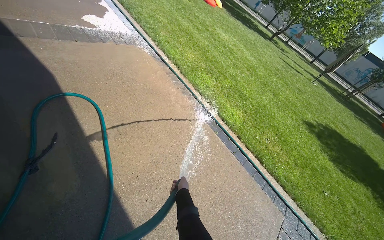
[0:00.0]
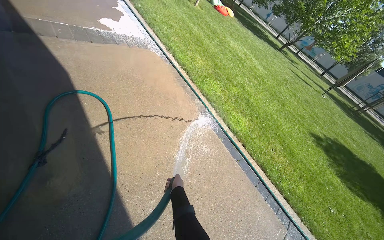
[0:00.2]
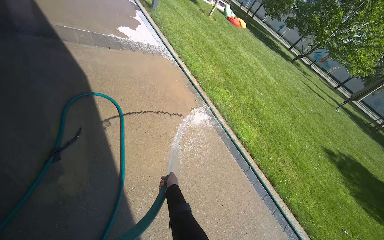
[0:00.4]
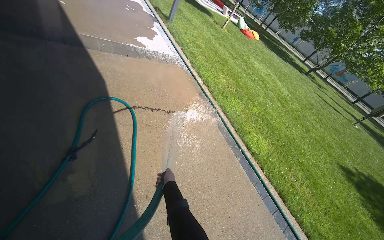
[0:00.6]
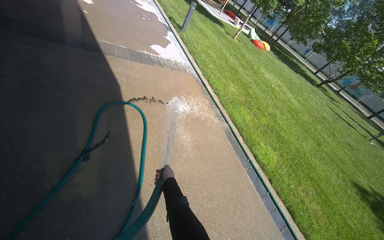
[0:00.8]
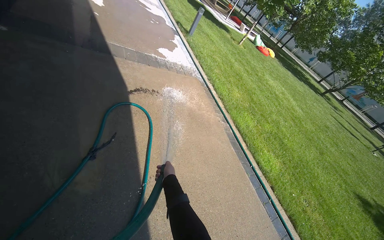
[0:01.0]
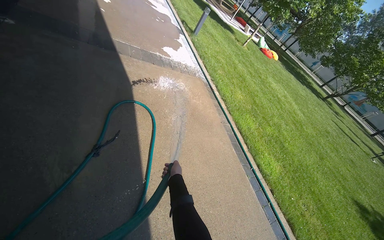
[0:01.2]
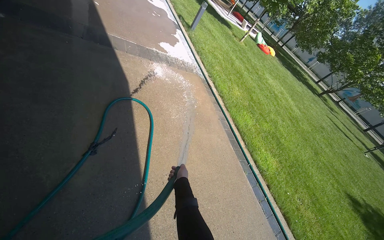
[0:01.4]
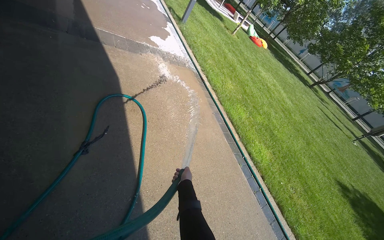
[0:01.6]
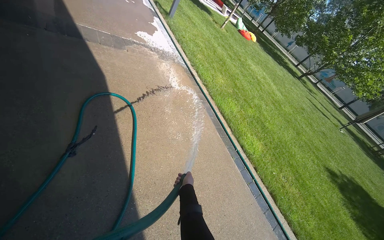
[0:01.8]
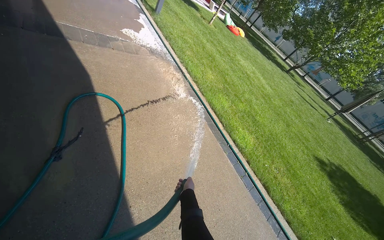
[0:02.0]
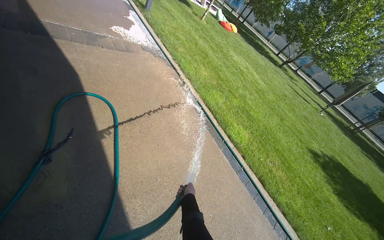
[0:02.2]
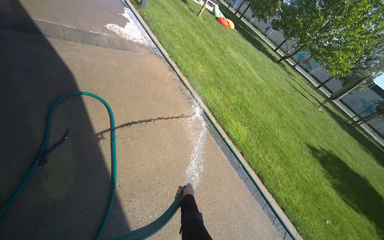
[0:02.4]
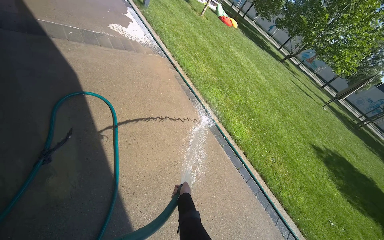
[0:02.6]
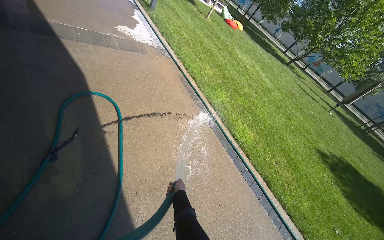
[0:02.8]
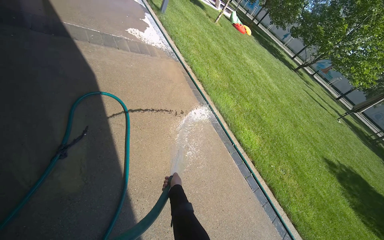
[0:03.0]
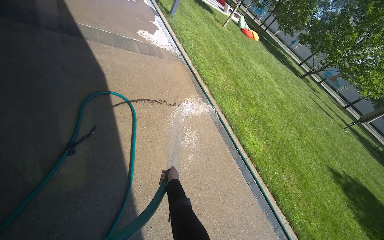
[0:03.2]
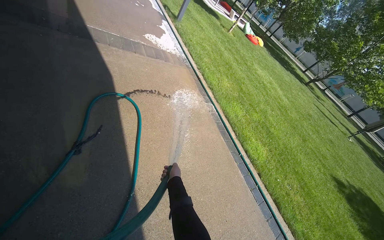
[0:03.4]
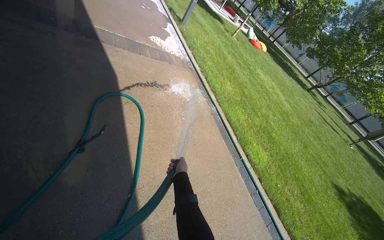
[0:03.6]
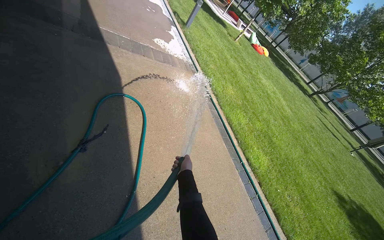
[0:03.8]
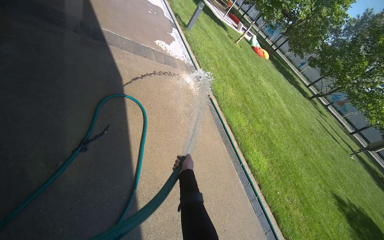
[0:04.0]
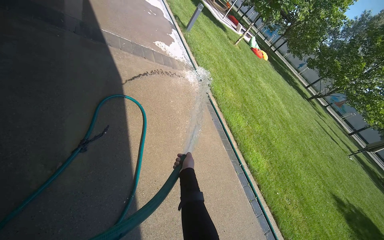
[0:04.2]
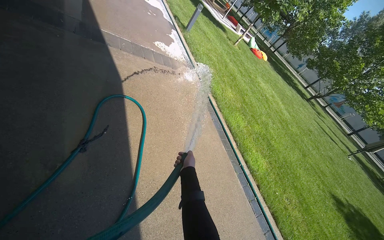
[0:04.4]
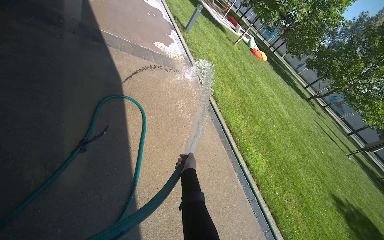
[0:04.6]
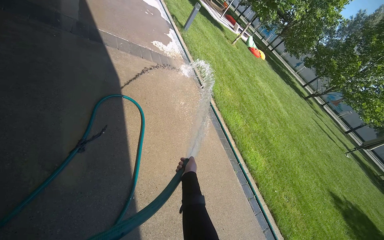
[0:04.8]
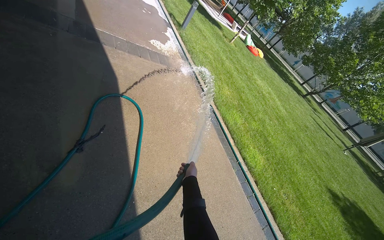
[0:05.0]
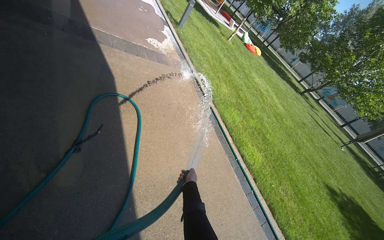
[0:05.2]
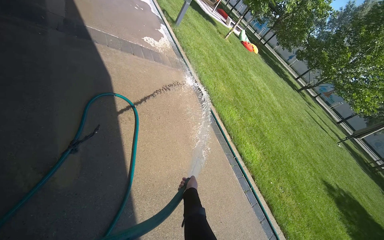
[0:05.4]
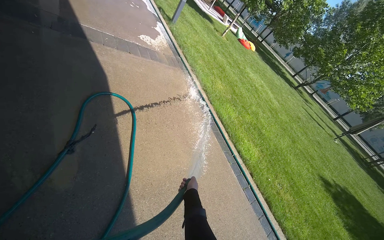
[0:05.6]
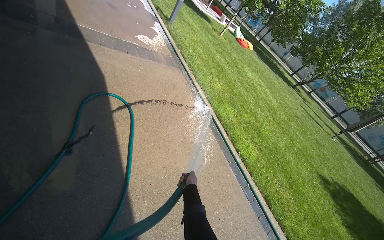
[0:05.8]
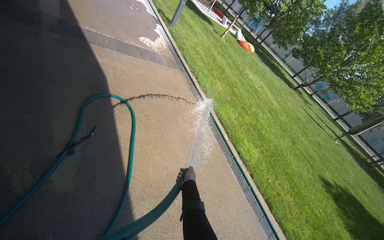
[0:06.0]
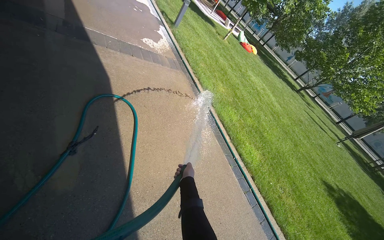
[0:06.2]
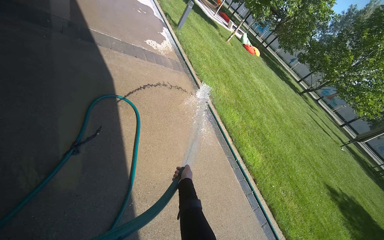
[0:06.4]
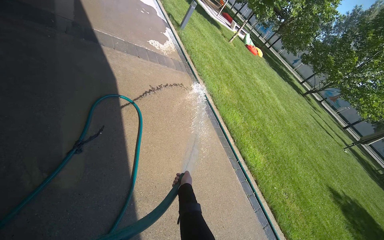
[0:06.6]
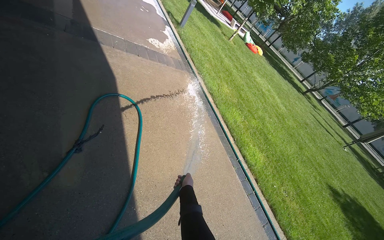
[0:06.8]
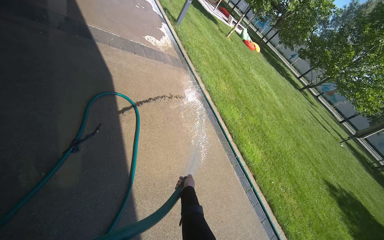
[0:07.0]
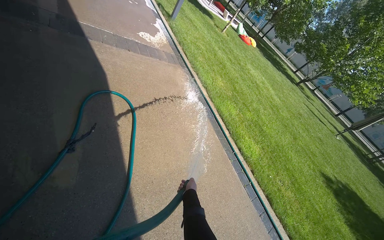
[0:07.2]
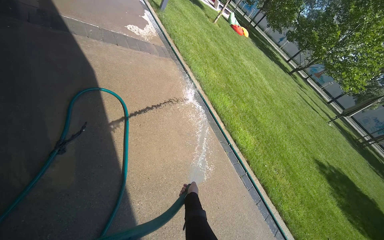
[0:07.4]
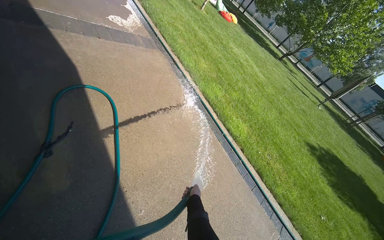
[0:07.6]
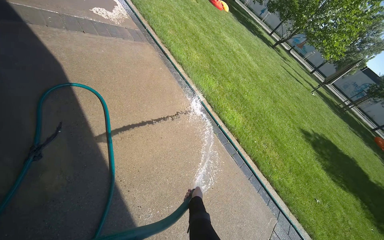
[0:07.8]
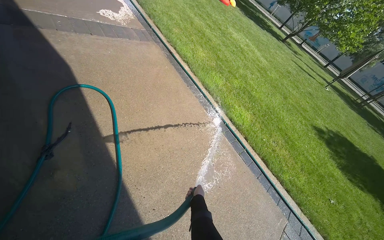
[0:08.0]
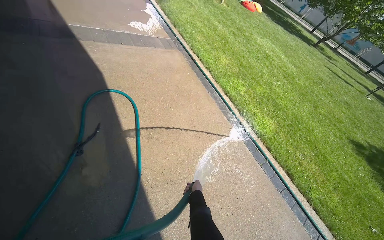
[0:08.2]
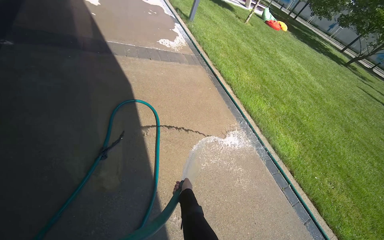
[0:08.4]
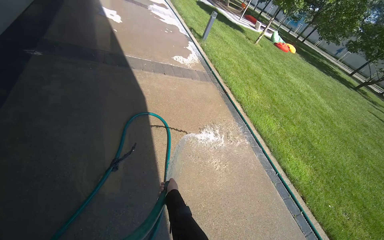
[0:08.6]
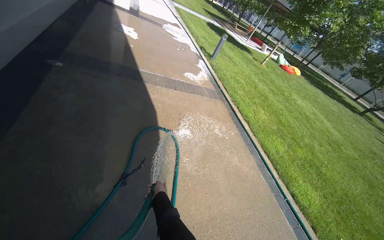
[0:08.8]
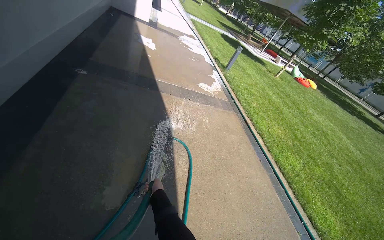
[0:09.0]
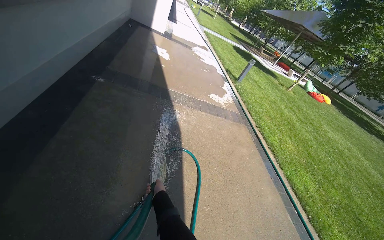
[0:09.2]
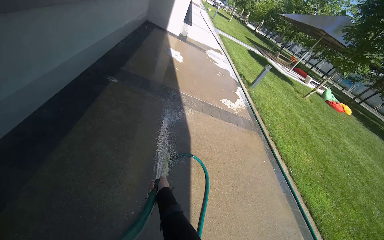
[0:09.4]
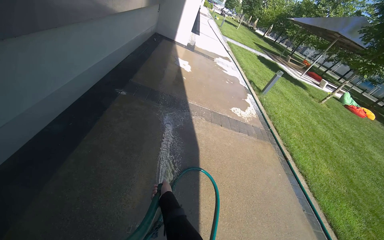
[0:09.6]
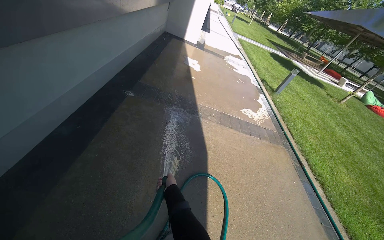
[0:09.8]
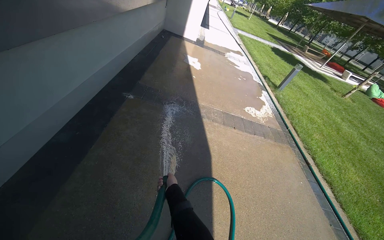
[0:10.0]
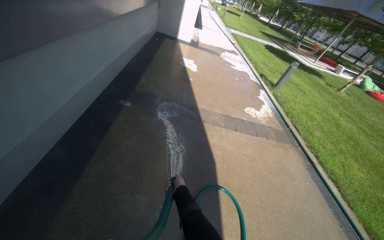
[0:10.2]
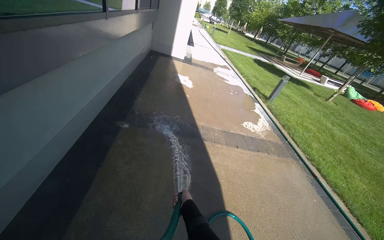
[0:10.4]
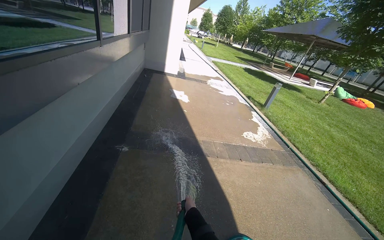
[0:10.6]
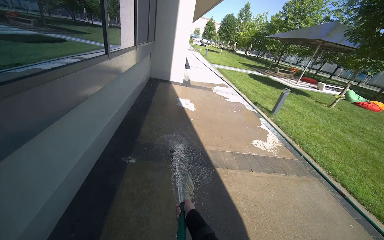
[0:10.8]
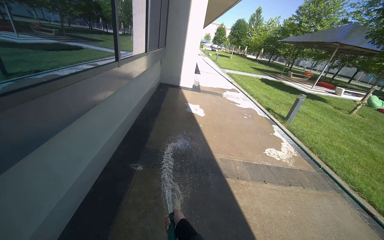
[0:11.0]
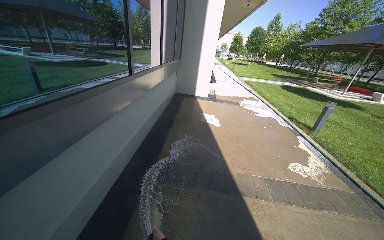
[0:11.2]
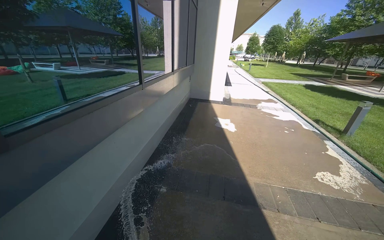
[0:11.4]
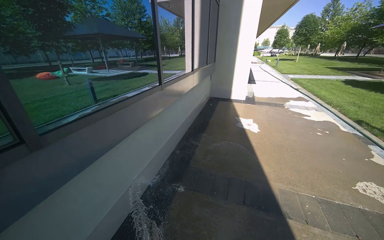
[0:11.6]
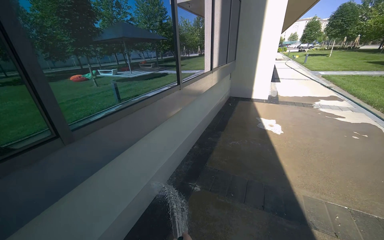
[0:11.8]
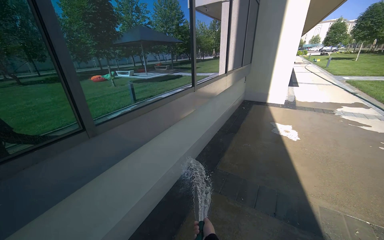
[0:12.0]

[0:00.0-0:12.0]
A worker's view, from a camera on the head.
Job: sweeping floor.
The whole recording: Rinsing concrete ground. The worker rinses the concrete ground with a hose.
0:03.0 to 0:04.4: The right hand heads up the picture, covering roughly 15 cm.
0:04.4 to 0:06.0: The right hand is displaced down the picture by about 10 cm.
0:06.0 to 0:07.6: The right hand travels down the picture by about 15 cm.
0:07.6 to 0:09.0: The wearer's head swings about 25 degrees to the left. The view tilts roughly 15 degrees upward. The right hand moves to the left, some 60 cm.
0:09.0 to 0:10.4: The camera is carried some 70 cm.
0:10.4 to 0:12.0: The view swings about 35 degrees to the left. The wearer looks roughly 15 degrees further upward.

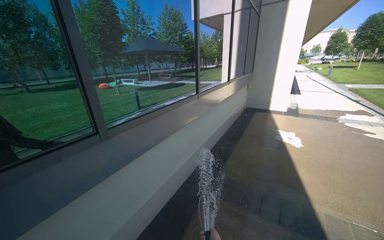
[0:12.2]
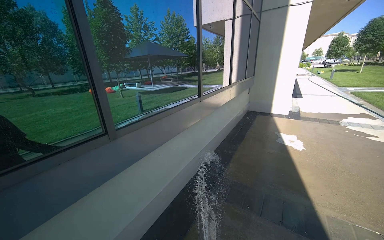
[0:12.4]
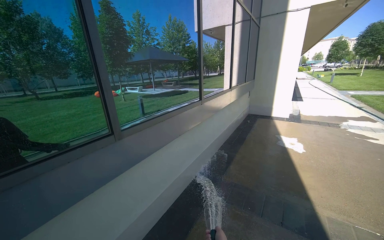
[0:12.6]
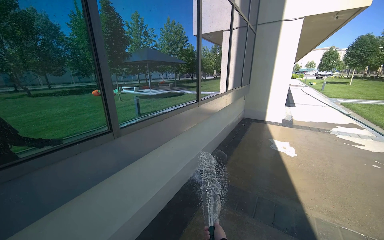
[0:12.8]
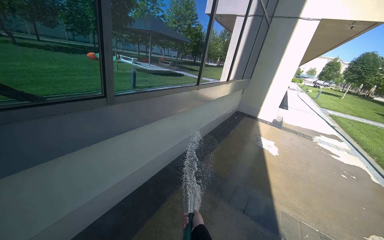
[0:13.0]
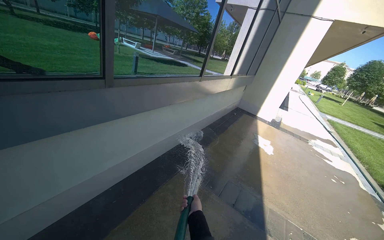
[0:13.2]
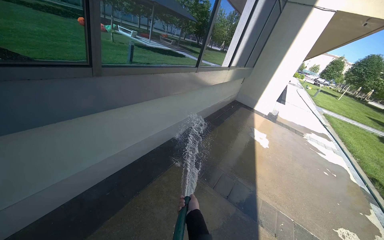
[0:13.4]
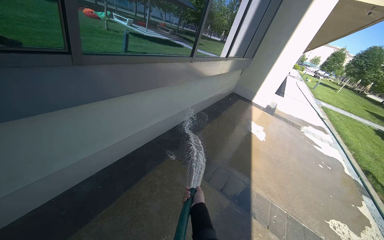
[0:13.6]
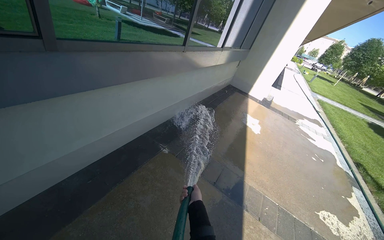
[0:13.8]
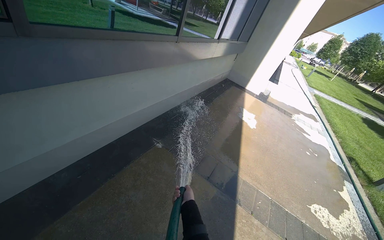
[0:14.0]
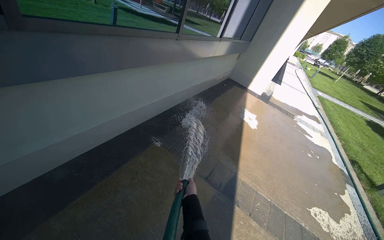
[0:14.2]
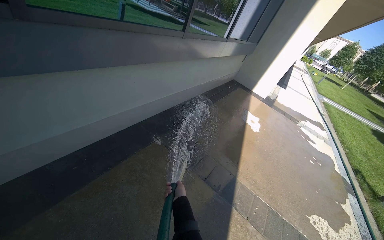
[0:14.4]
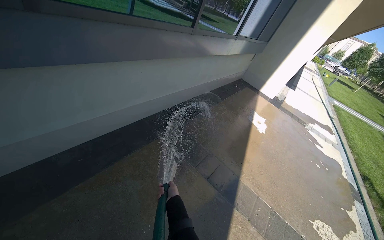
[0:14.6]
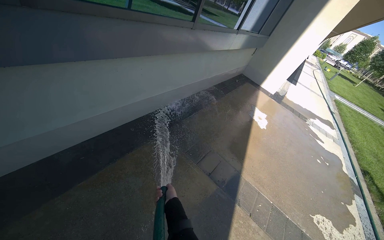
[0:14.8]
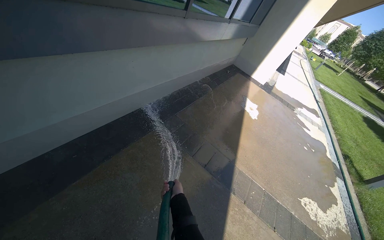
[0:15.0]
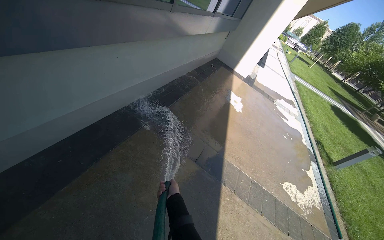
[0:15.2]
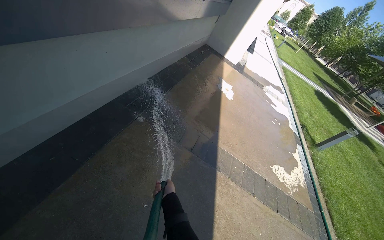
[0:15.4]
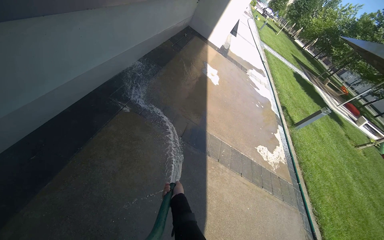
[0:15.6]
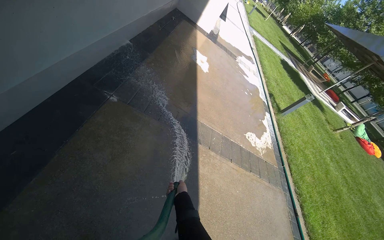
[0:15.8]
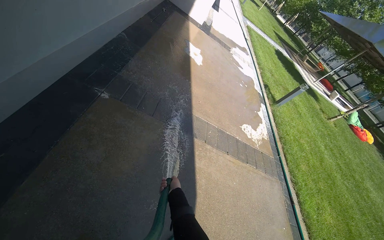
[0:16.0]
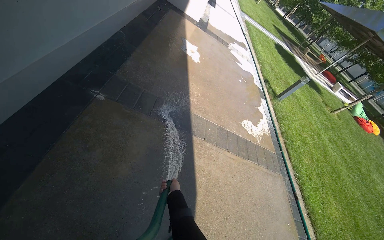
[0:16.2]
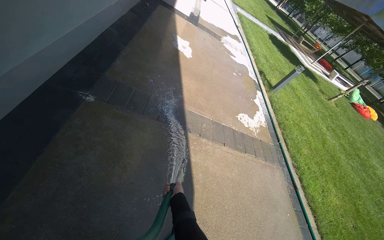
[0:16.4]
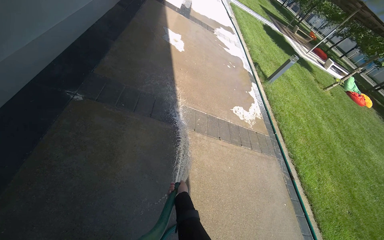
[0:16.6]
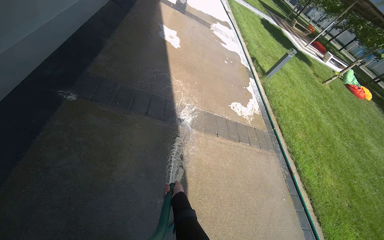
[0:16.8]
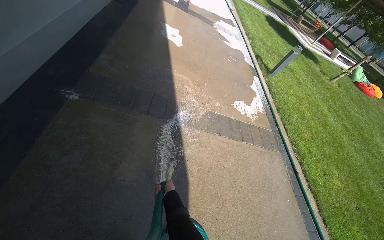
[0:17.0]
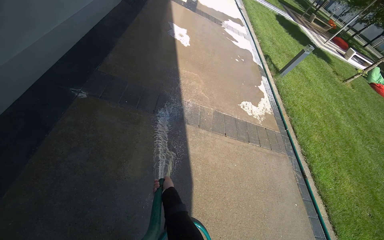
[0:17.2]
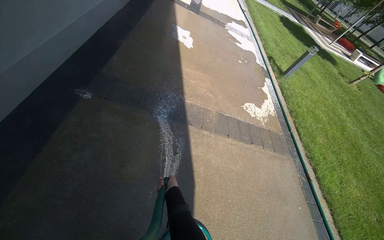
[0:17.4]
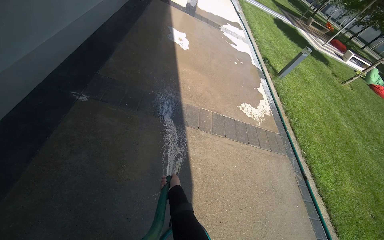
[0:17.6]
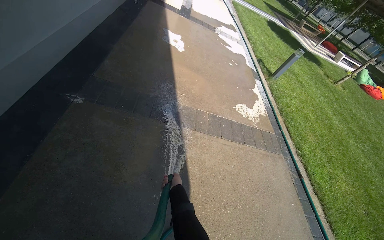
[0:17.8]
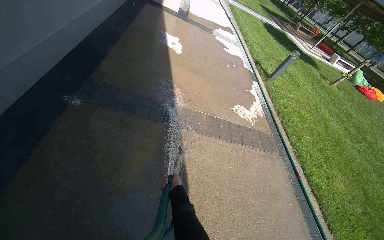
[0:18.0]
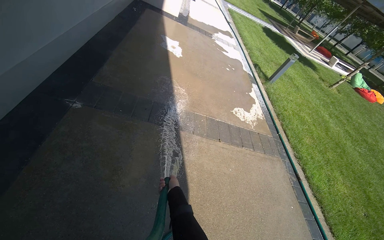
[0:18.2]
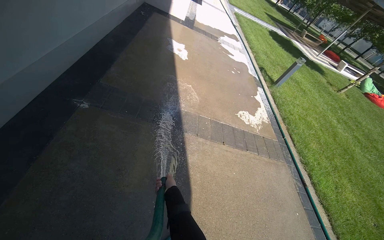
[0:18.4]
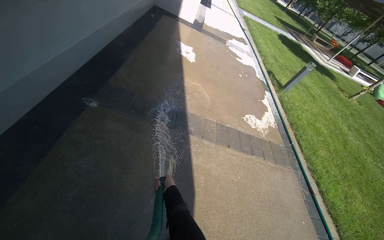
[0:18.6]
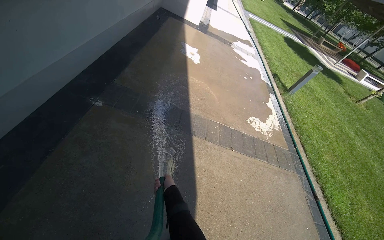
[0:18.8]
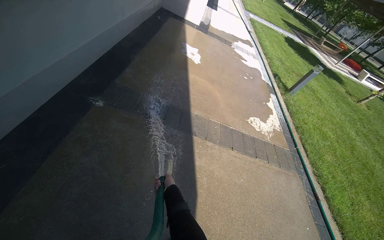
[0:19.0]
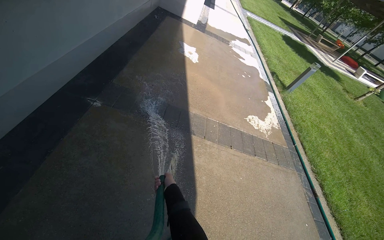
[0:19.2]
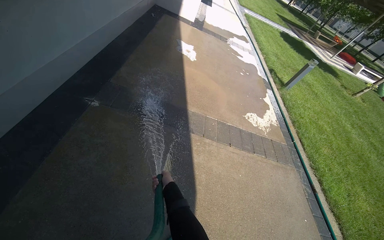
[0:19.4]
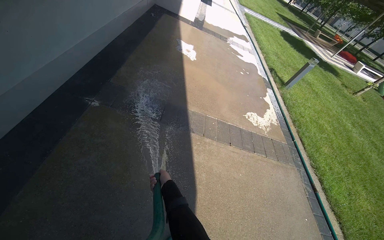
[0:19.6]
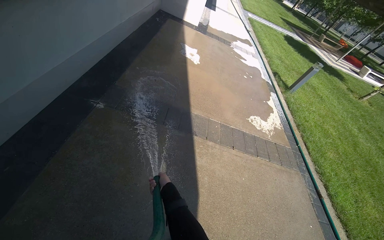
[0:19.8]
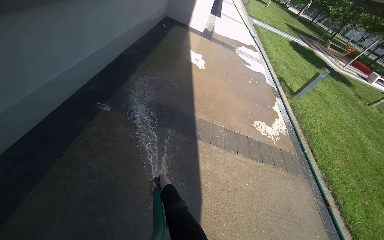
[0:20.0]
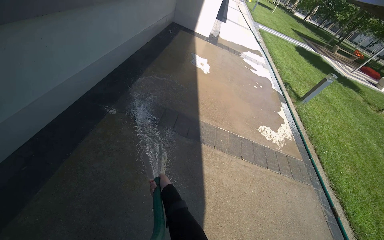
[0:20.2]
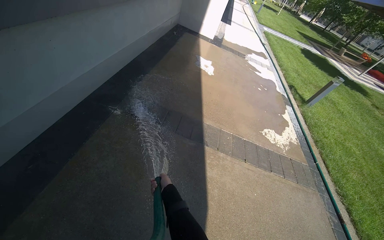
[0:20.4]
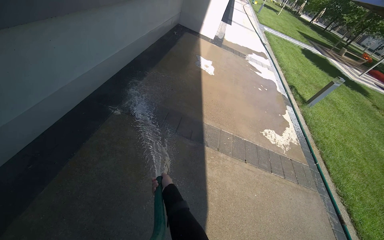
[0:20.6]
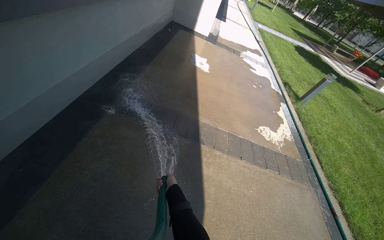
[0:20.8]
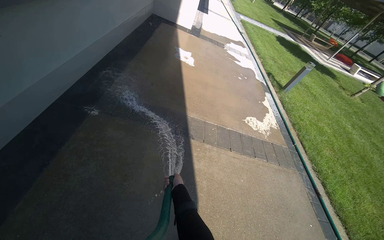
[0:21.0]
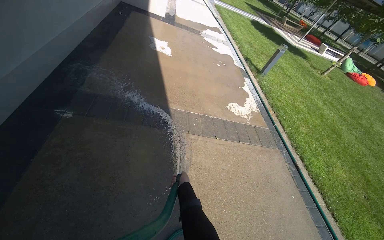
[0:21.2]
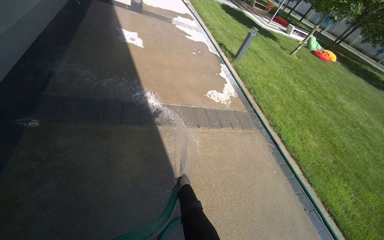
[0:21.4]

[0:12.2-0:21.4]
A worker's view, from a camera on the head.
Job: sweeping floor.
The whole recording: Rinsing concrete ground. The worker rinses the concrete ground with a hose.
0:12.2 to 0:13.8: The wearer looks roughly 15 degrees further downward.
0:15.2 to 0:16.8: The head rotates about 25 degrees to the right. The wearer looks some 20 degrees further downward.
0:19.8 to 0:21.4: The head rotates about 20 degrees to the right.
